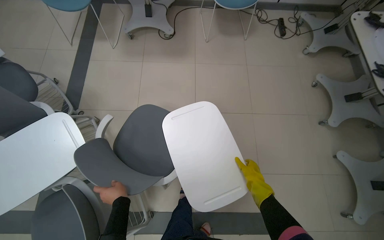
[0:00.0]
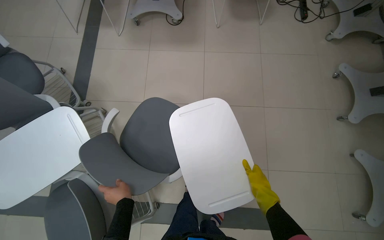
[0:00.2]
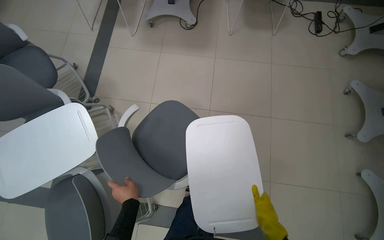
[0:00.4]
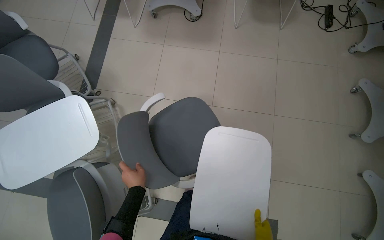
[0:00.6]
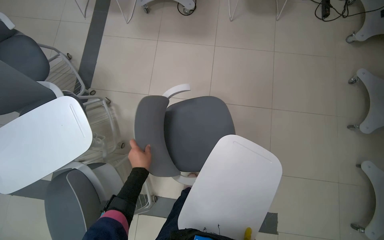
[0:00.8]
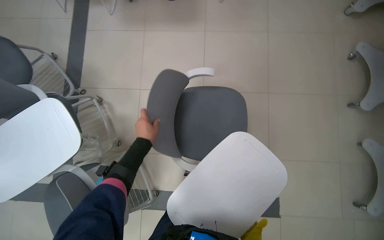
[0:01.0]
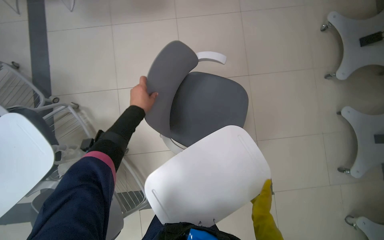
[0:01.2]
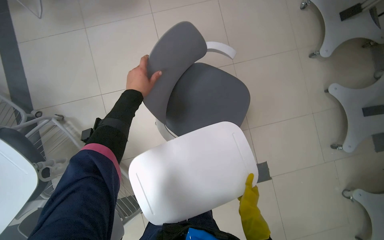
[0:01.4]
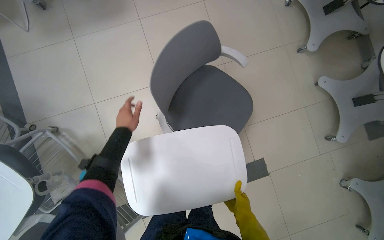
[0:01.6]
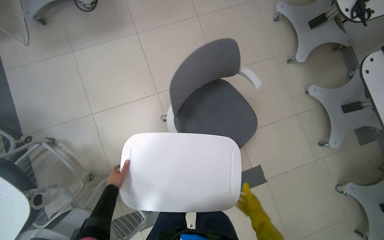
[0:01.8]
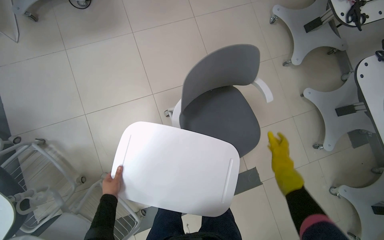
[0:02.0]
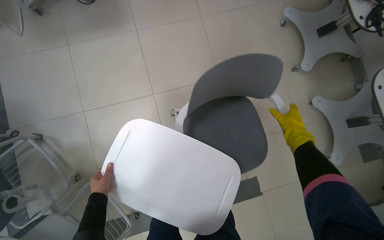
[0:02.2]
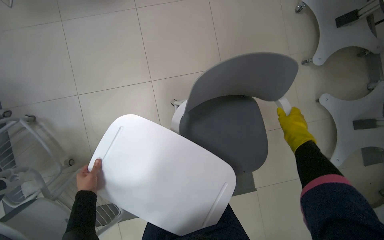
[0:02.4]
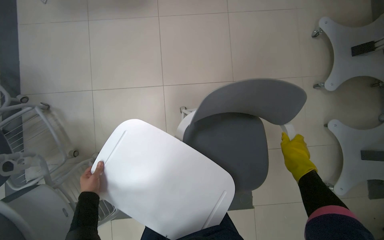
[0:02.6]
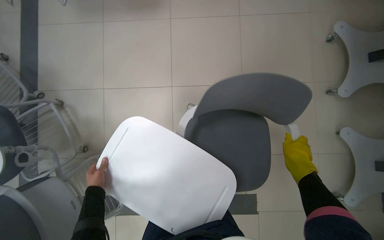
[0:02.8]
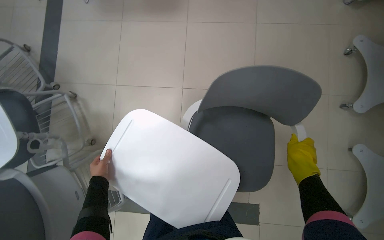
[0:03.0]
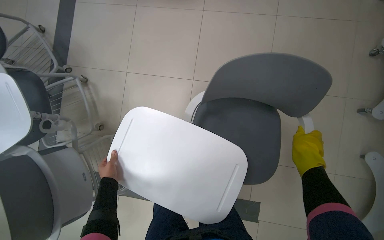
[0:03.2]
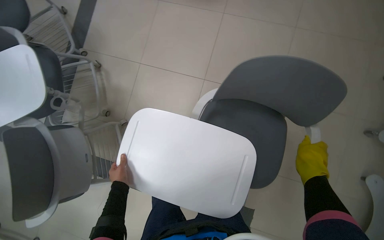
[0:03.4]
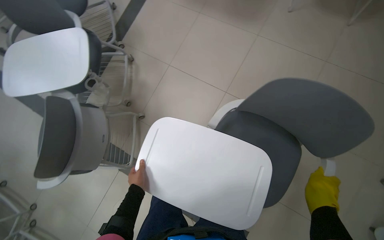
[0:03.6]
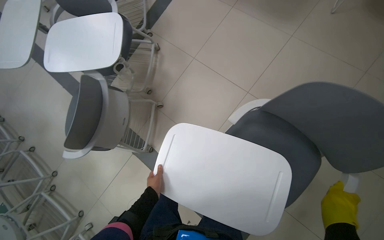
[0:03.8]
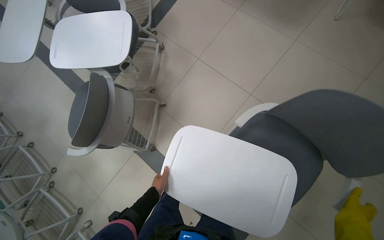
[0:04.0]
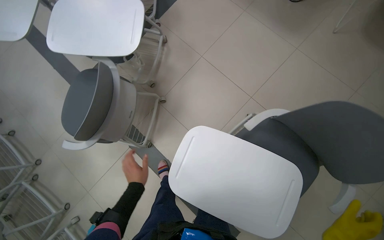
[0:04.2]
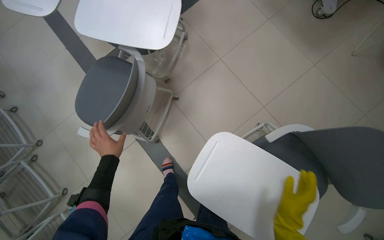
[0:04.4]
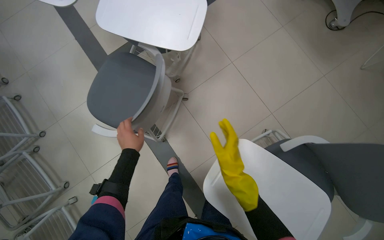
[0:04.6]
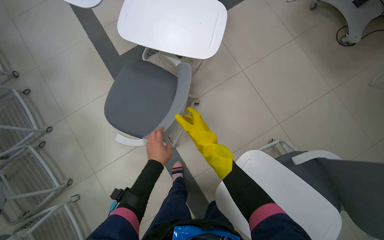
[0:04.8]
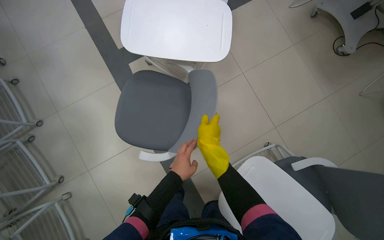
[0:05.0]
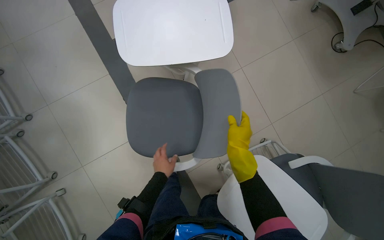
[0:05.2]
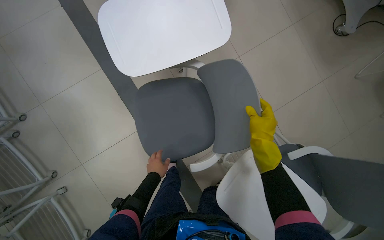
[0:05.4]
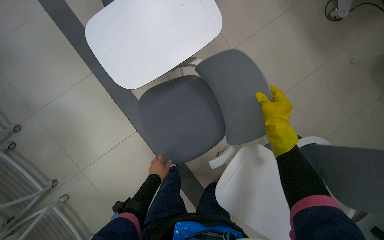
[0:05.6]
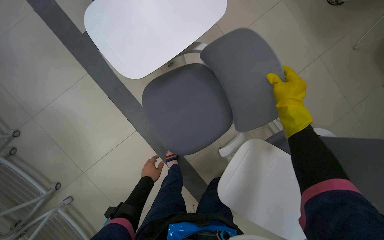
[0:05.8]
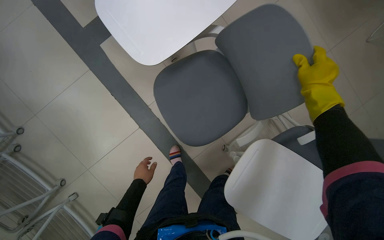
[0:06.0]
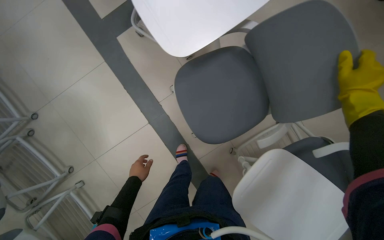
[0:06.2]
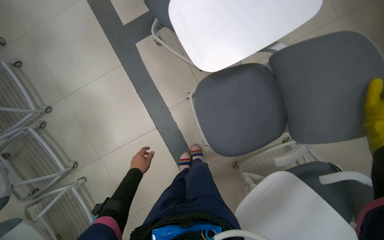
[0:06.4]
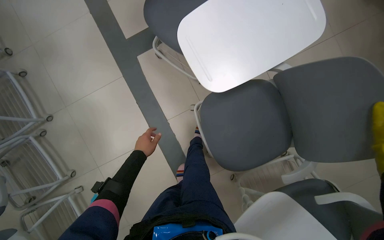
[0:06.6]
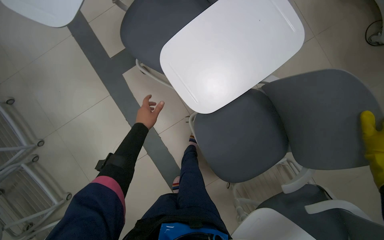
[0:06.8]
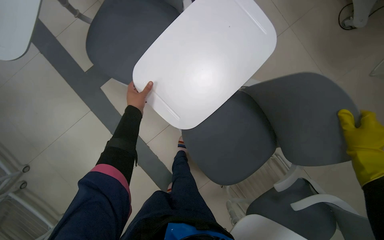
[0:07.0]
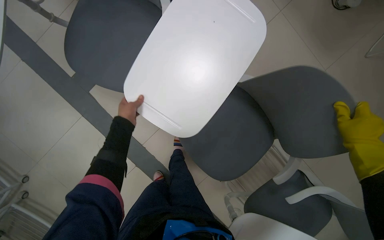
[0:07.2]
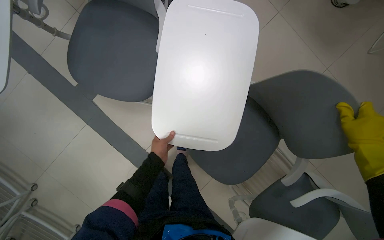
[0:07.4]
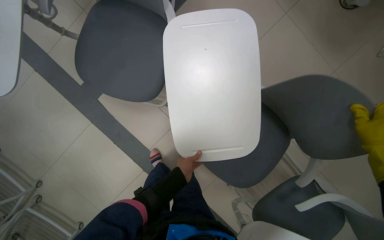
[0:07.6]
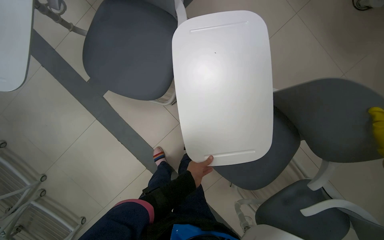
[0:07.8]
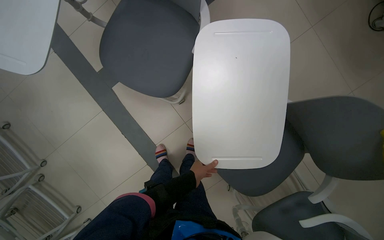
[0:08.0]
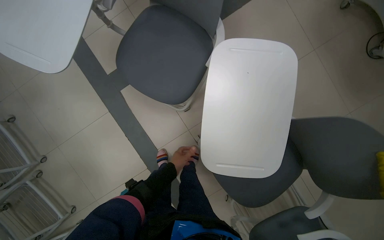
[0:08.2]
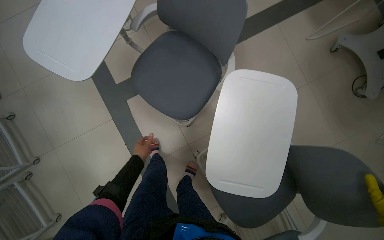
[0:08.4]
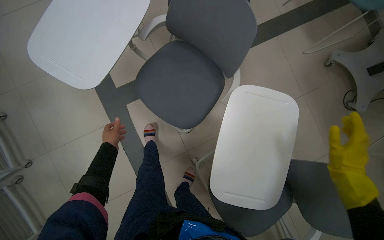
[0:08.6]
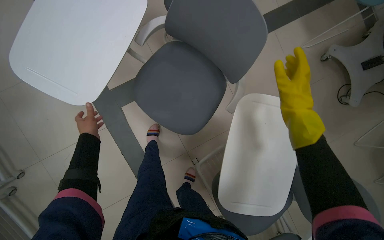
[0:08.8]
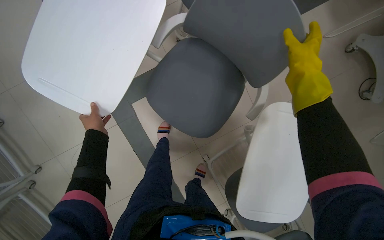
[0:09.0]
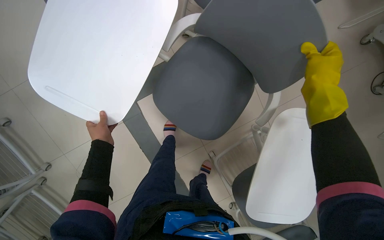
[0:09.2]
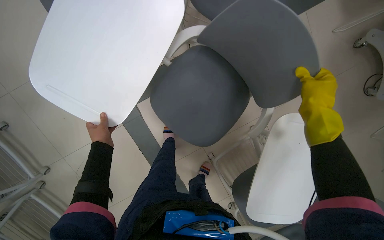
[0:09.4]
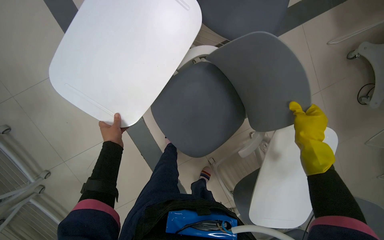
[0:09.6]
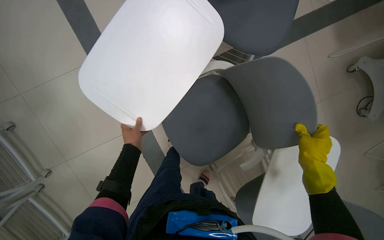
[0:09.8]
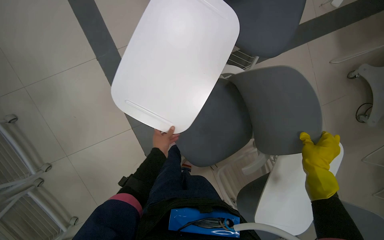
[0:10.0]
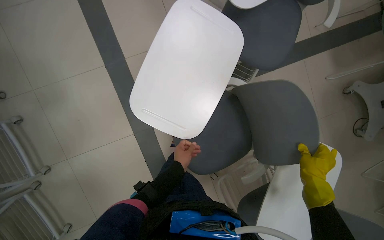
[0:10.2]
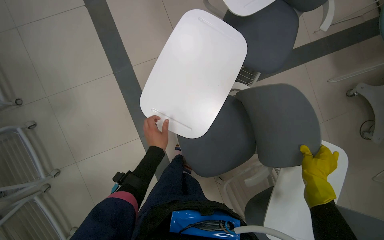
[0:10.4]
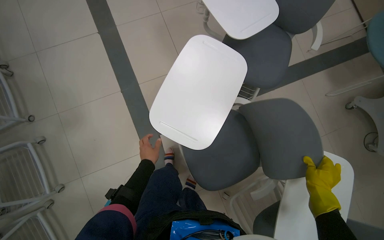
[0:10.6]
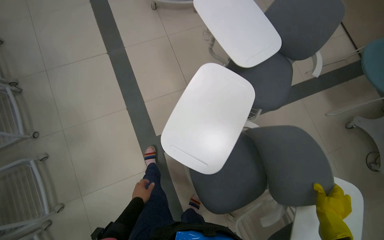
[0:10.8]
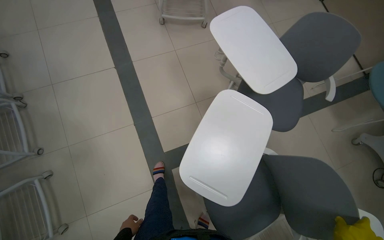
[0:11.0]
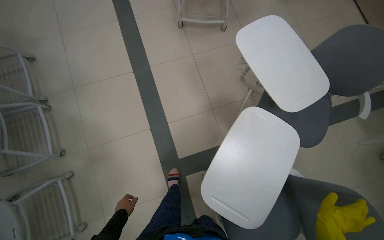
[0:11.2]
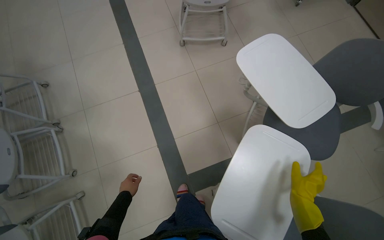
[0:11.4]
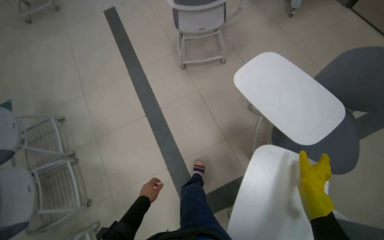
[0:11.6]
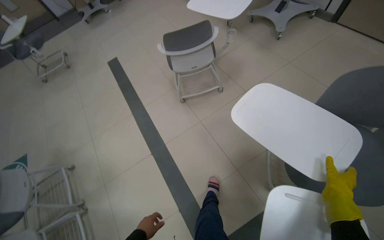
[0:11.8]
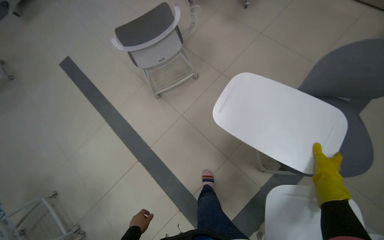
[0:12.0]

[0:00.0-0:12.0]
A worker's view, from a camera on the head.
Job: organizing items.
The whole recording: Adjusting chairs in classroom. The worker adjusts the chairs in the classroom.
0:00.0 to 0:01.6: The wearer looks some 15 degrees further downward.
0:01.6 to 0:03.0: The right hand goes some 50 cm up the picture and to the right. Meanwhile the left hand shifts roughly 25 cm down the picture.
0:03.0 to 0:04.4: The camera is carried about 40 cm. Everything in view rotates roughly 45 degrees clockwise.
0:04.4 to 0:06.0: The view tips downward by about 10 degrees. The left hand shifts about 10 cm down the picture, while the right hand moves up the picture, roughly 40 cm.
0:06.0 to 0:07.6: The left hand is displaced to the right by roughly 30 cm, and goes up the picture and returns, approximately 60 cm each way.
0:07.6 to 0:09.0: The wearer moves some 40 cm.
0:09.0 to 0:10.4: The right hand goes some 10 cm down the picture.
0:10.4 to 0:12.0: The camera is carried some 60 cm. The camera pitches upward, by roughly 20 degrees. Everything in view rotates about 25 degrees counterclockwise.

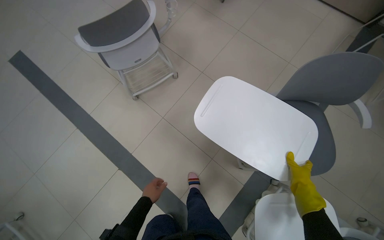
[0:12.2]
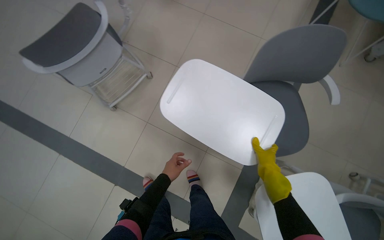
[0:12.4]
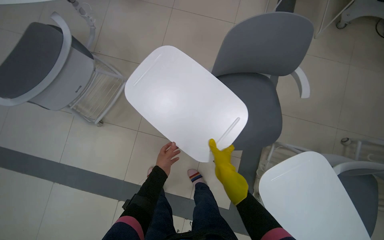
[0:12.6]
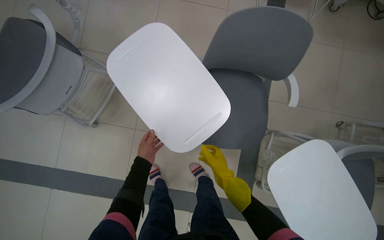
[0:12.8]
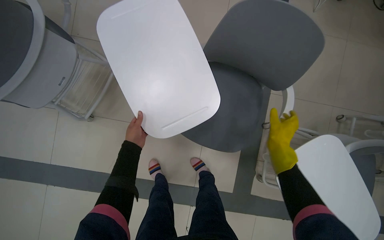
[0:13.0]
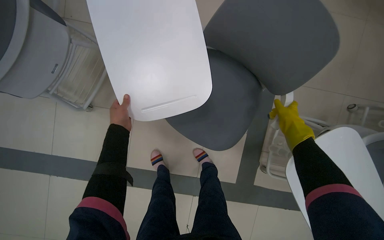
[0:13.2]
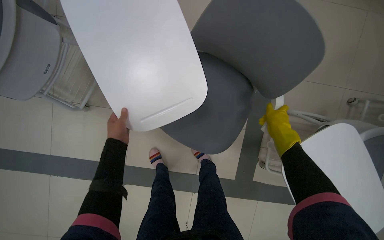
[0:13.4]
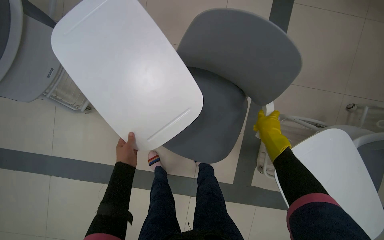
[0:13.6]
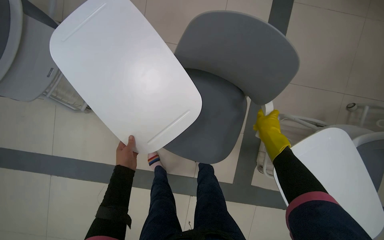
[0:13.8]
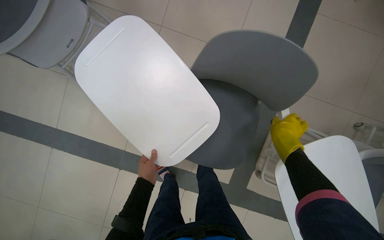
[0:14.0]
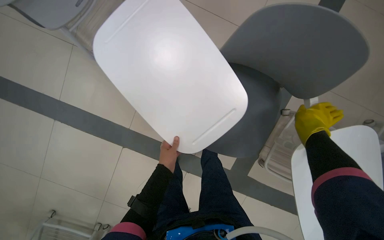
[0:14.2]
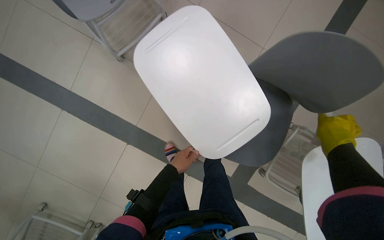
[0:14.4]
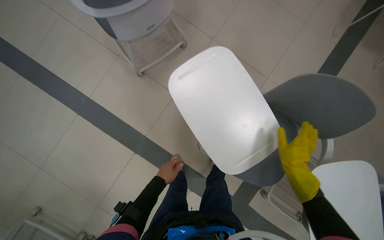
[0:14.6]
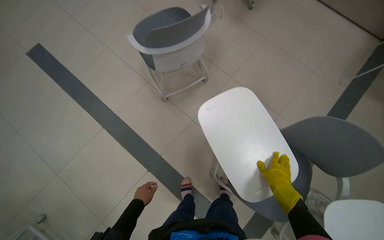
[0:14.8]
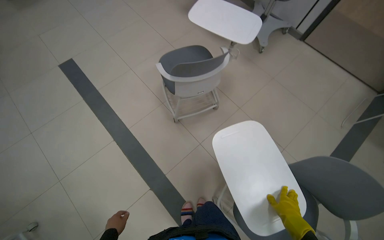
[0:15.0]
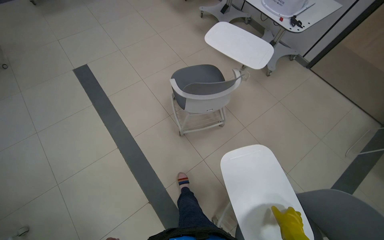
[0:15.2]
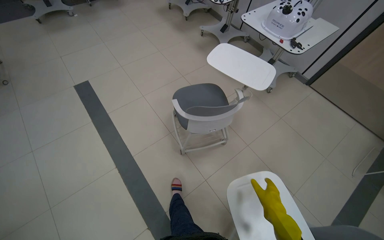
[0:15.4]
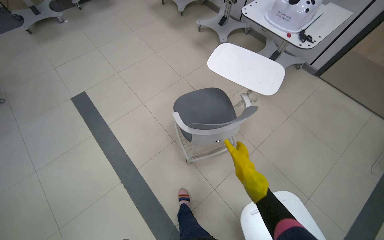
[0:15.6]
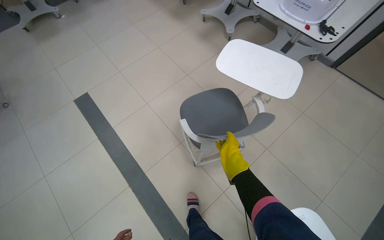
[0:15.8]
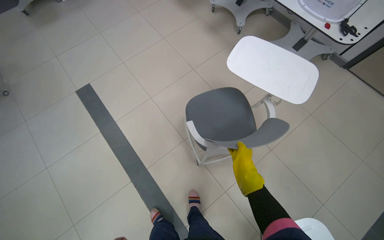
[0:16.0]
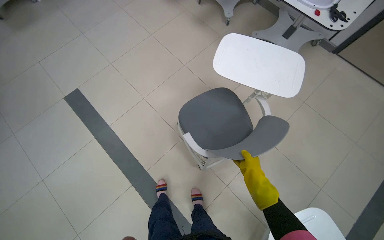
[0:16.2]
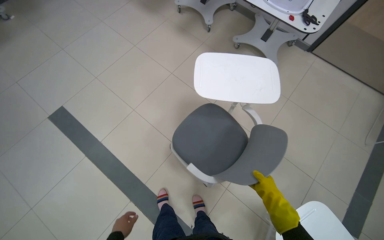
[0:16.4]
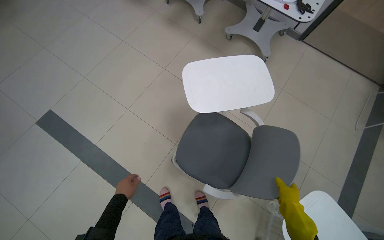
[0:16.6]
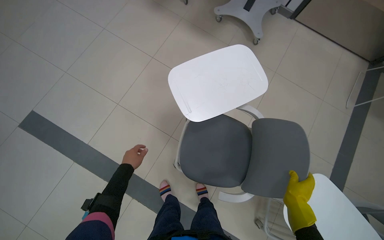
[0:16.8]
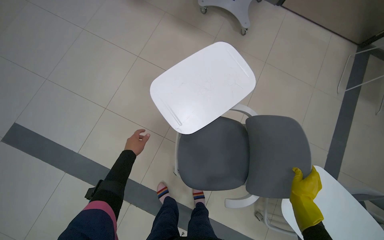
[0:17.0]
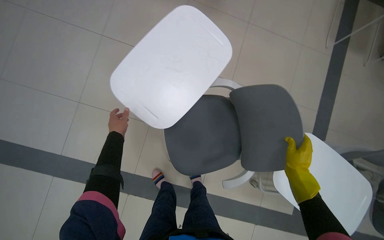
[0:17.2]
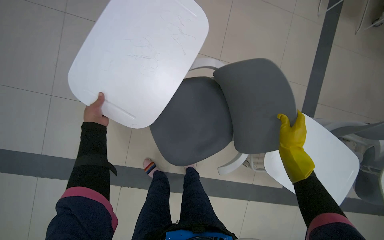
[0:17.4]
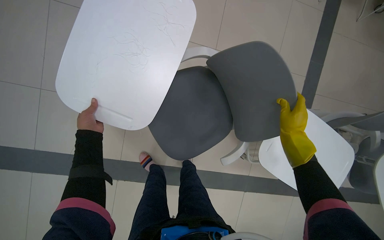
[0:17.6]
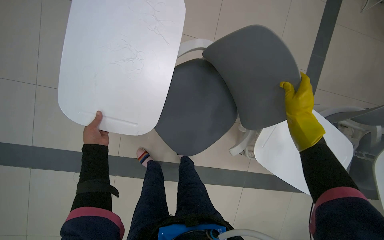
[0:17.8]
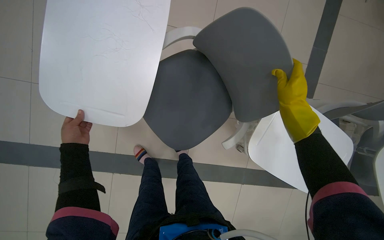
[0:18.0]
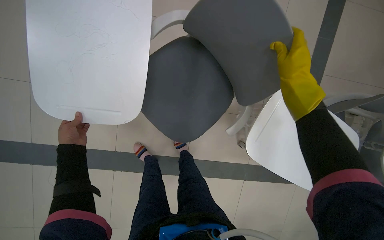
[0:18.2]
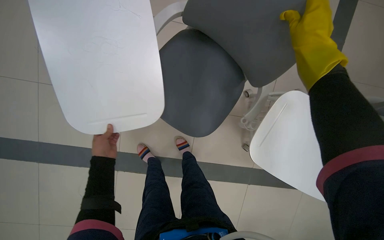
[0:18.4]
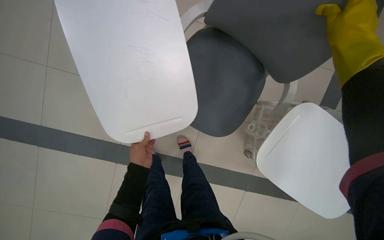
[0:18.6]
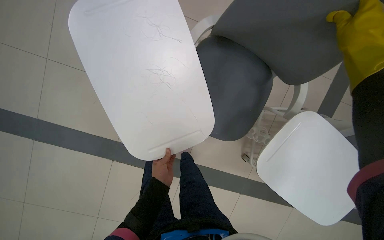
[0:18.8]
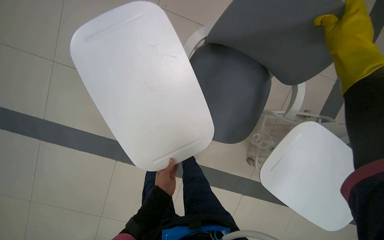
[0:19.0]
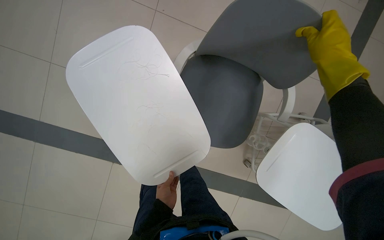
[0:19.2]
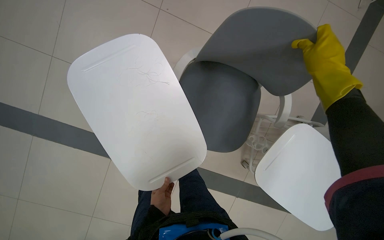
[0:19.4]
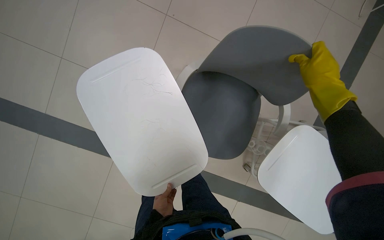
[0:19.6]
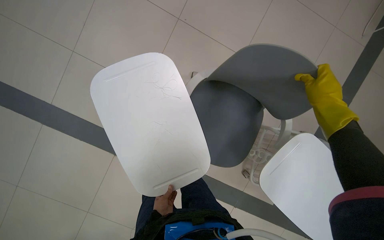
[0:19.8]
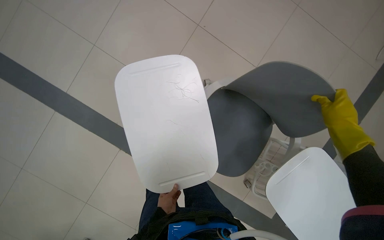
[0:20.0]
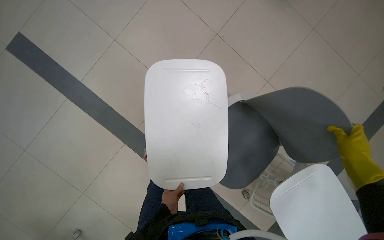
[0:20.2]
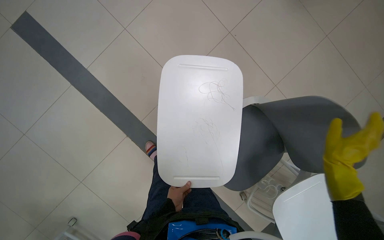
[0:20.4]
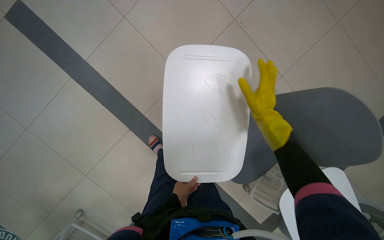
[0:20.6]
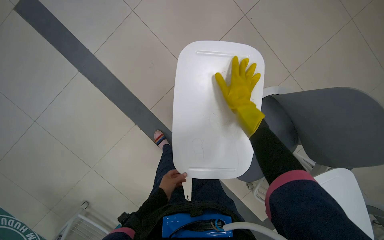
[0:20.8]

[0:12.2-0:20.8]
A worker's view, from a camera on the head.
Job: organizing items.
The whole recording: Adjusting chairs in classroom. The worker adjusts the chairs in the classroom.
0:12.2 to 0:13.6: The camera pitches downward, by roughly 15 degrees. The scene rotates counterclockwise by roughly 25 degrees.
0:13.6 to 0:15.0: The wearer looks approximately 25 degrees further upward.
0:15.0 to 0:16.6: The wearer moves some 60 cm.
0:16.6 to 0:18.0: The wearer's head swings roughly 25 degrees to the right. The view tips downward by about 25 degrees.
0:18.0 to 0:19.4: The right hand goes some 20 cm nearer to the camera and up the picture. Meanwhile the left hand moves to the right and down the picture, roughly 30 cm.
0:19.4 to 0:20.8: The right hand shifts approximately 40 cm to the left.
